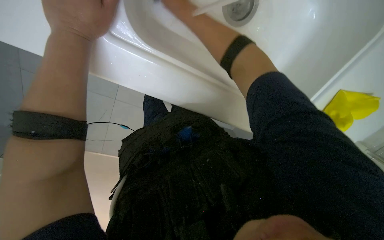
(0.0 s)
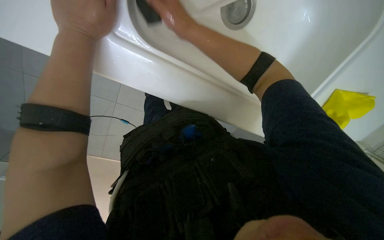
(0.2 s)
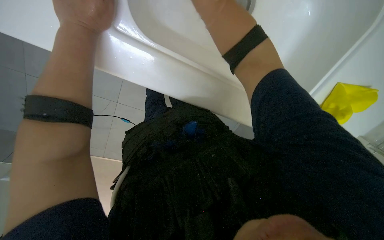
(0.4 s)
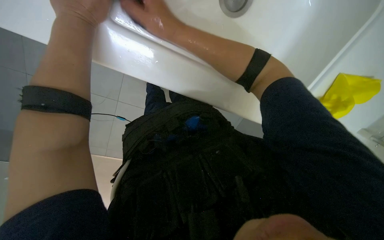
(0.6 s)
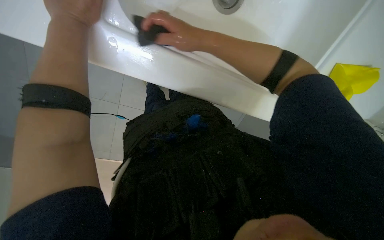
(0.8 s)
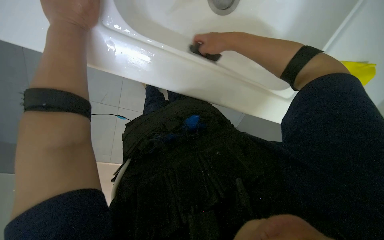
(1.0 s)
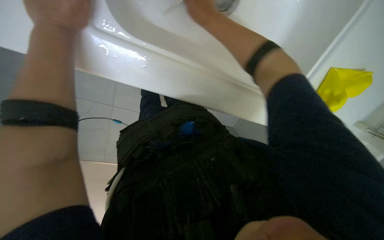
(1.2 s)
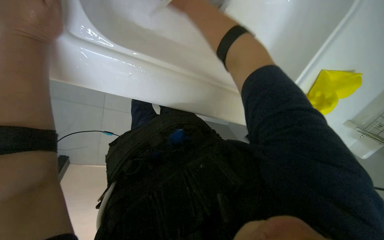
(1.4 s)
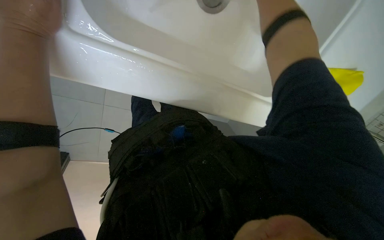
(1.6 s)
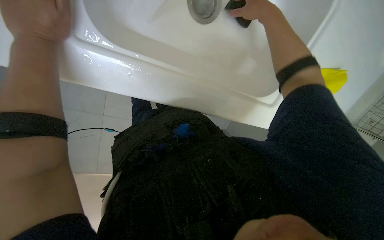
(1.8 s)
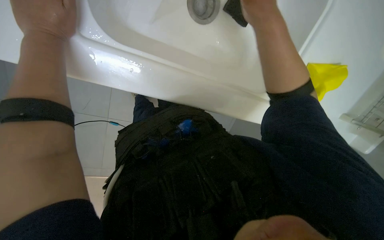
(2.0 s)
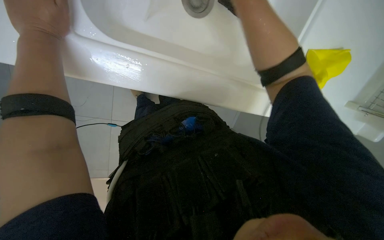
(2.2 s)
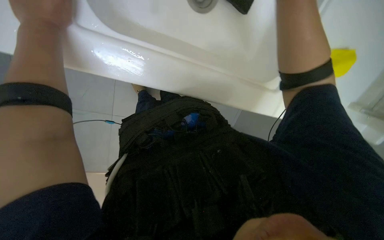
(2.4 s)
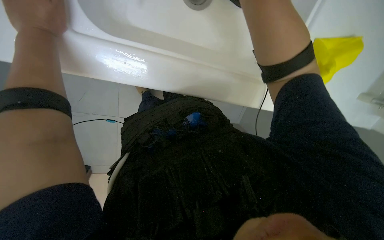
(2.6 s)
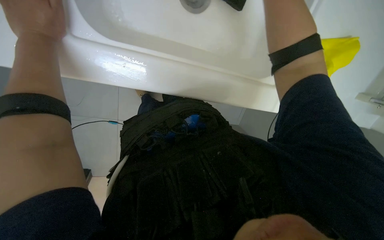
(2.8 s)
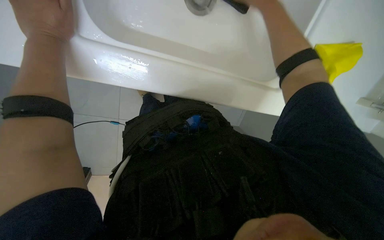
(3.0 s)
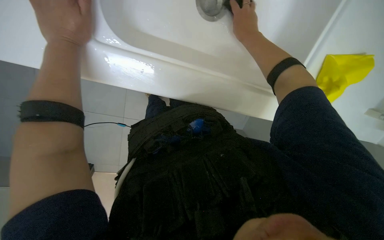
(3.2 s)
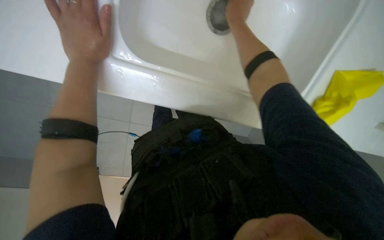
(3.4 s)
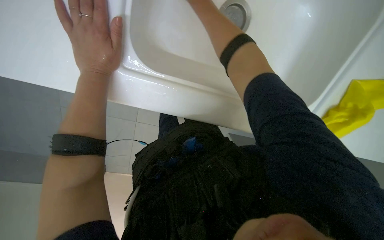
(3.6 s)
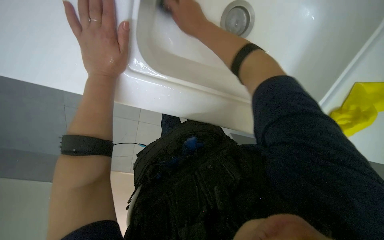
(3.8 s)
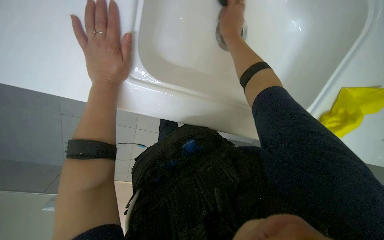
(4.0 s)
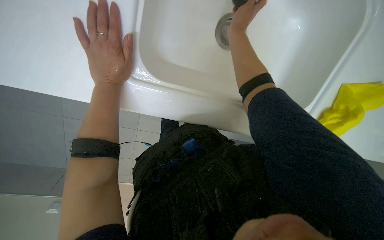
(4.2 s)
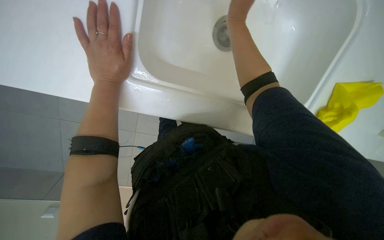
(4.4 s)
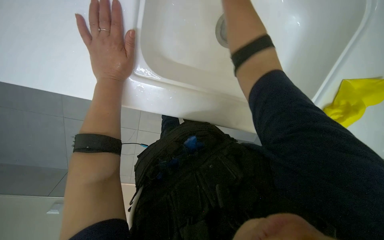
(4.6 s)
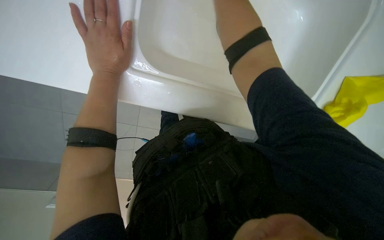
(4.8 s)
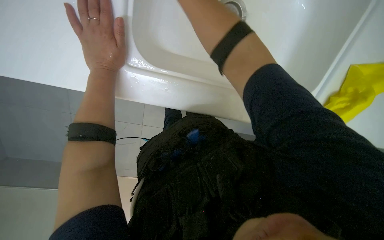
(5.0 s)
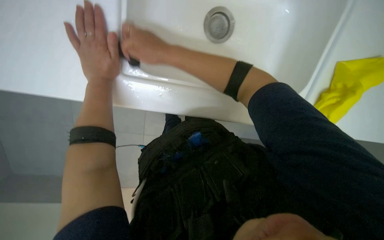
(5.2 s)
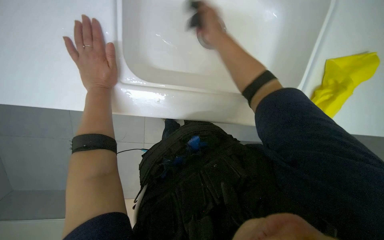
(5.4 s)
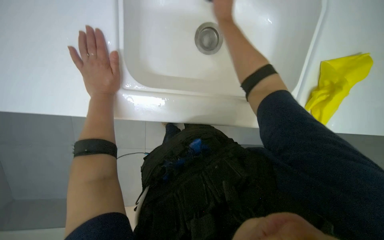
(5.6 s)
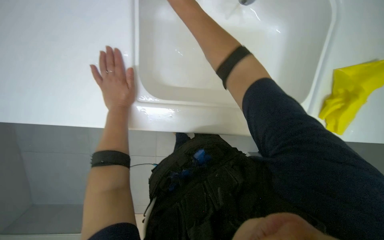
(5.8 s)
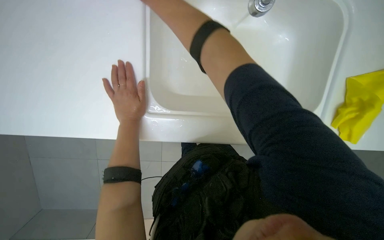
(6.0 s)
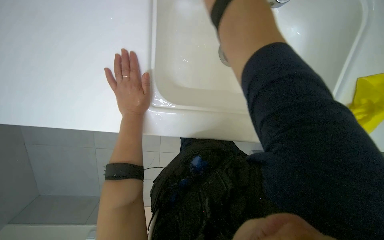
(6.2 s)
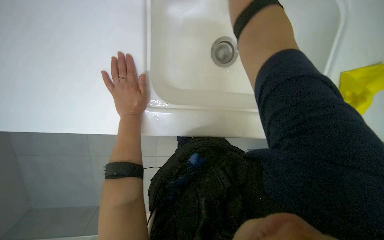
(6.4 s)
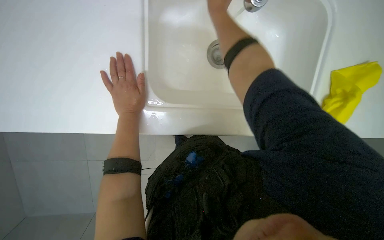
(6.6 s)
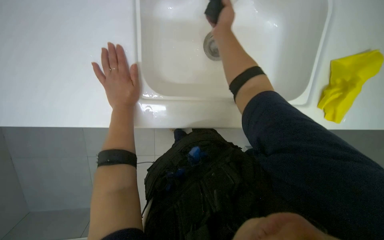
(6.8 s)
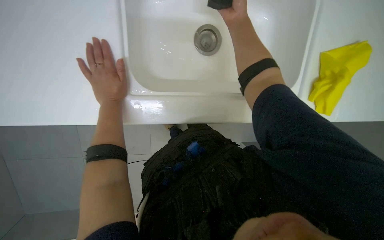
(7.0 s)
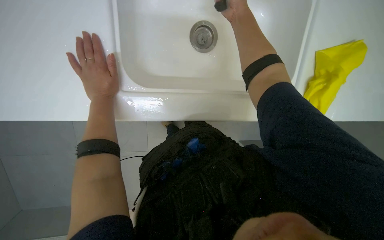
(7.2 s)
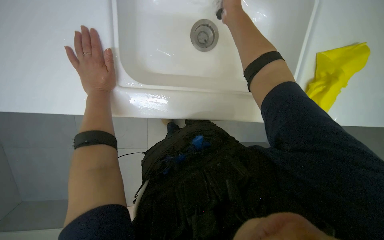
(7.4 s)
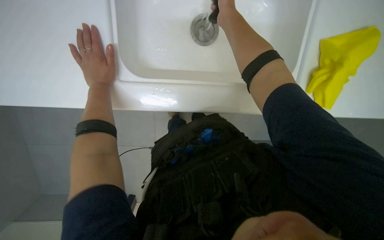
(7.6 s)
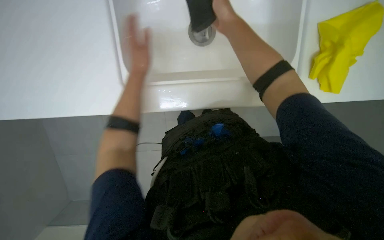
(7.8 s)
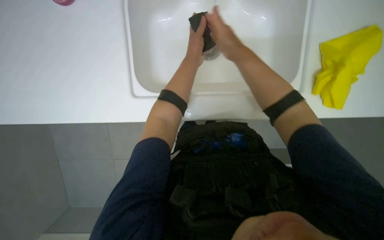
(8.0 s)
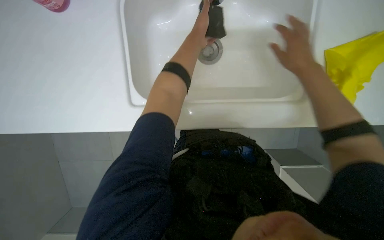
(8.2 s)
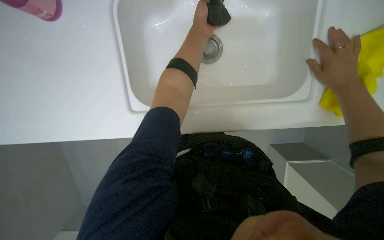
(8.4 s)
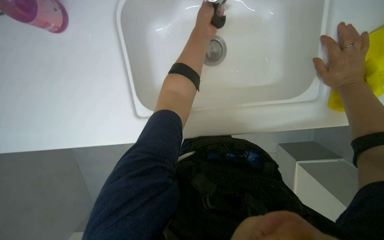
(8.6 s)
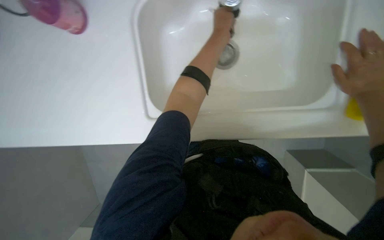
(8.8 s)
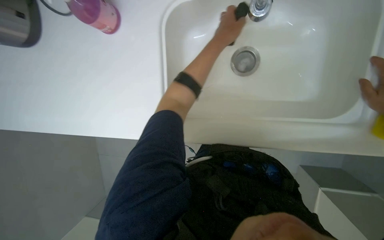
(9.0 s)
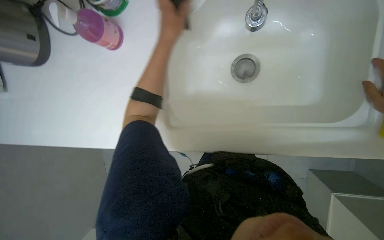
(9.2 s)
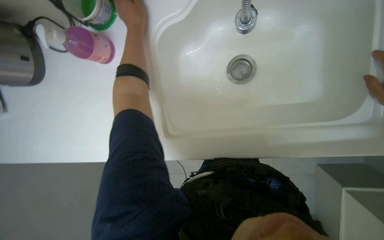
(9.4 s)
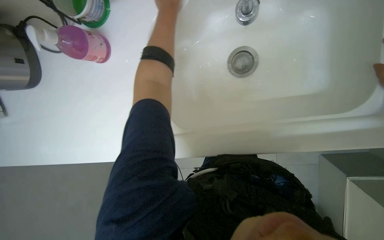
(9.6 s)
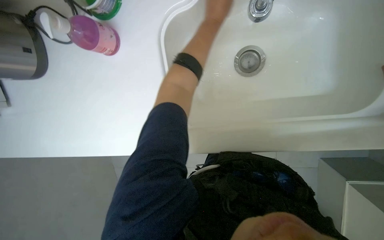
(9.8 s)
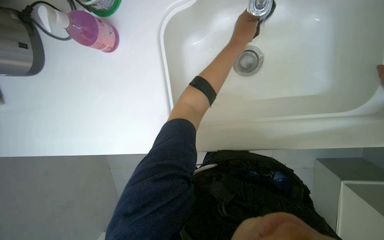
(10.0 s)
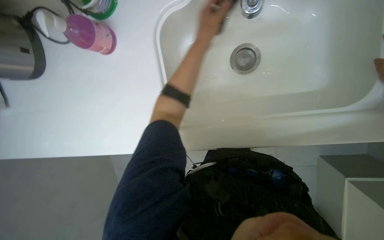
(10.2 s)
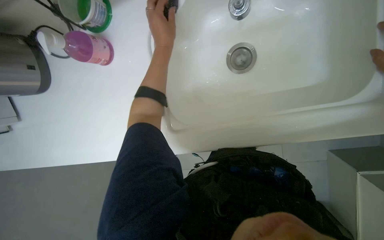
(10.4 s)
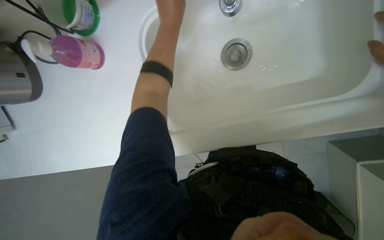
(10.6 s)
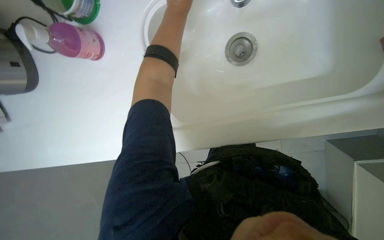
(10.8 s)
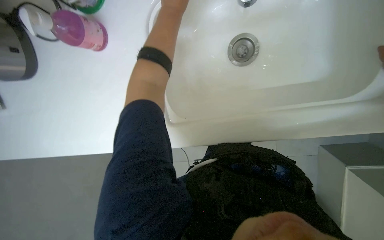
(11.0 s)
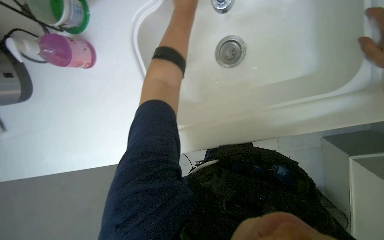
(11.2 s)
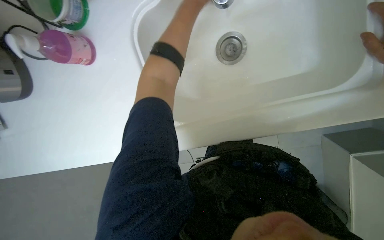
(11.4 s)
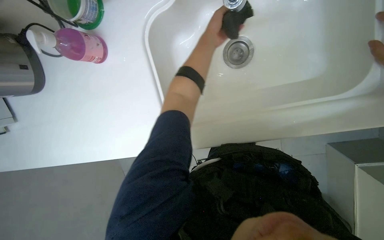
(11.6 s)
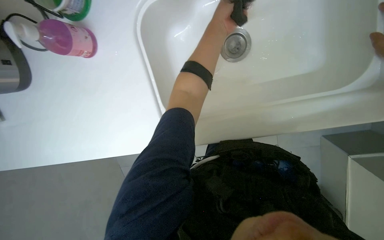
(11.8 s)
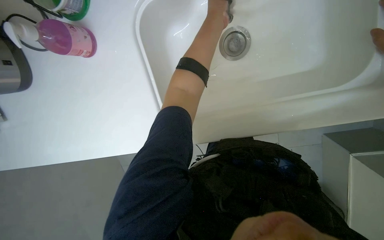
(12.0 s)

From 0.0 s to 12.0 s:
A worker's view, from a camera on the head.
Job: cleaning kitchen.
The whole recording: Cleaning kitchen sink. The worker scrubs the kitchen sink with a sponge, rinses it, and applies cleaner.
From 0.0 s to 1.6 s: The left hand heads to the left, covering roughly 10 cm.
From 3.0 s to 4.4 s: The camera pitches upward, by about 15 degrees. The left hand moves to the right, roughly 10 cm.
From 7.6 s to 9.0 s: The left hand moves up the picture and to the right, some 30 cm.
From 9.0 s to 10.4 s: The left hand goes left and right, approximately 20 cm each way, reversing 2 times.
From 10.4 s to 12.0 s: The left hand heads to the right, covering about 15 cm.

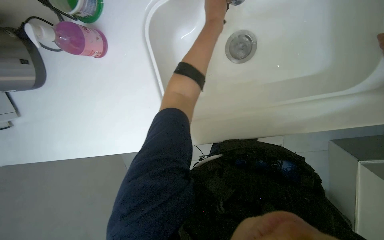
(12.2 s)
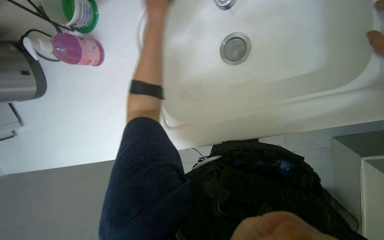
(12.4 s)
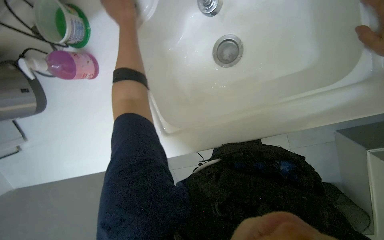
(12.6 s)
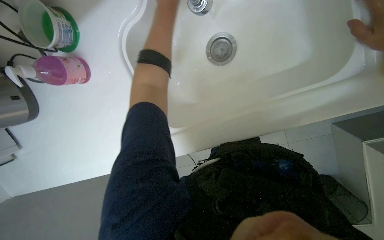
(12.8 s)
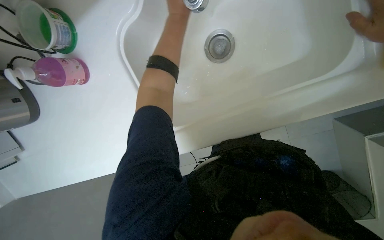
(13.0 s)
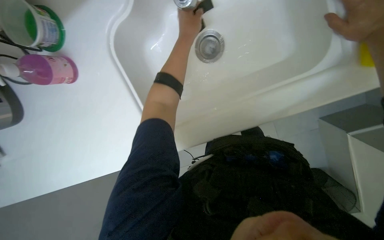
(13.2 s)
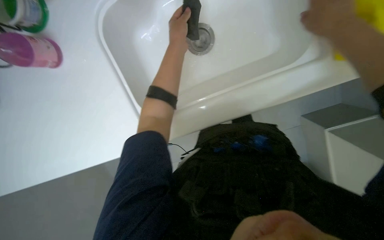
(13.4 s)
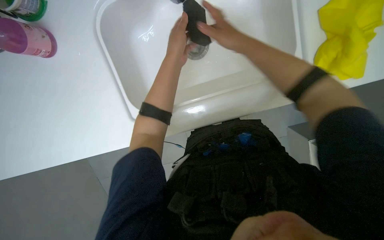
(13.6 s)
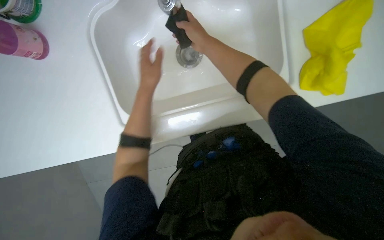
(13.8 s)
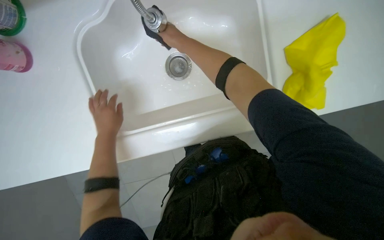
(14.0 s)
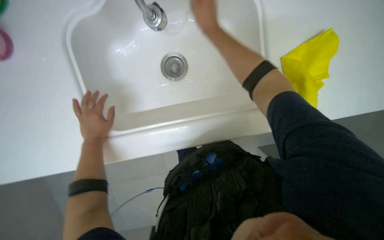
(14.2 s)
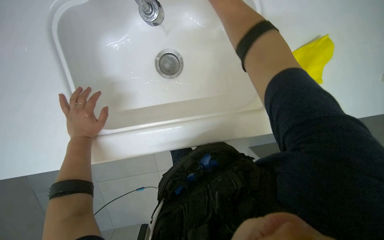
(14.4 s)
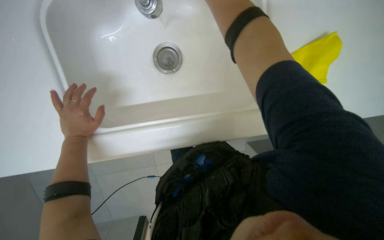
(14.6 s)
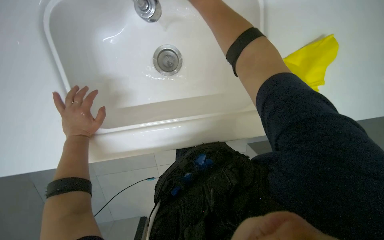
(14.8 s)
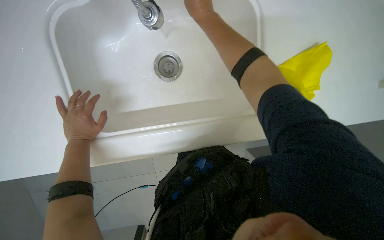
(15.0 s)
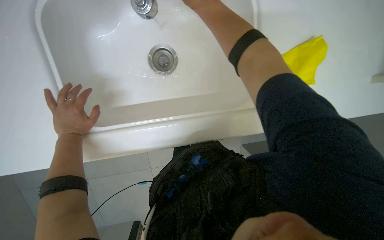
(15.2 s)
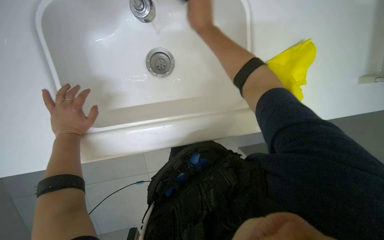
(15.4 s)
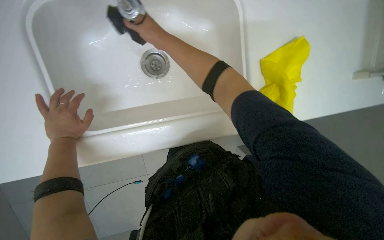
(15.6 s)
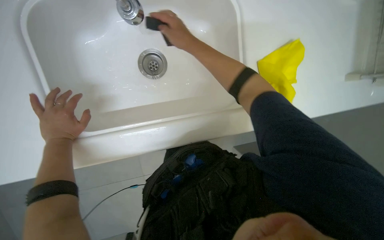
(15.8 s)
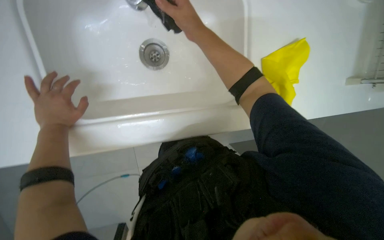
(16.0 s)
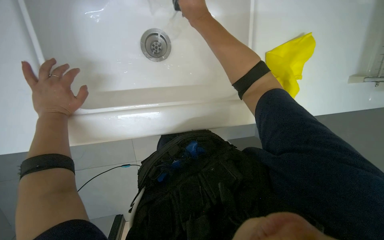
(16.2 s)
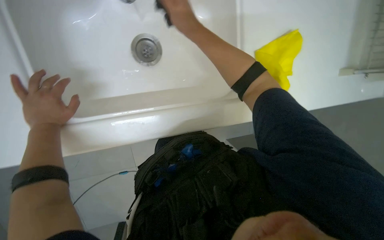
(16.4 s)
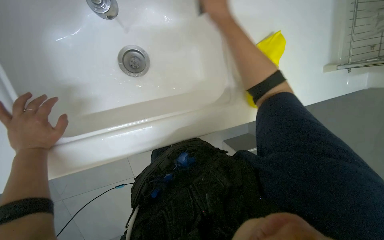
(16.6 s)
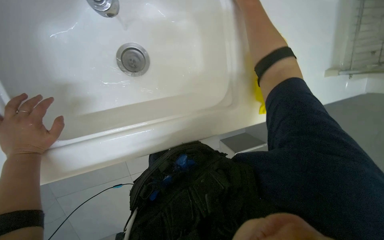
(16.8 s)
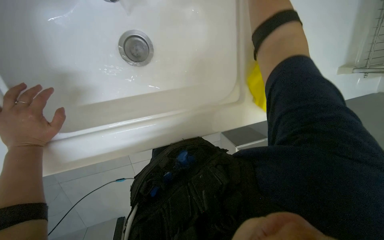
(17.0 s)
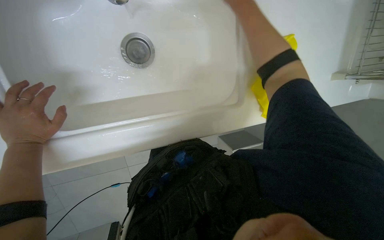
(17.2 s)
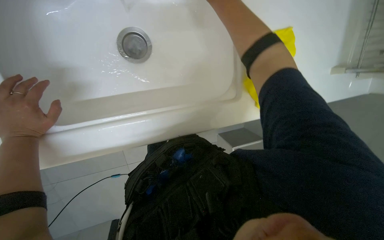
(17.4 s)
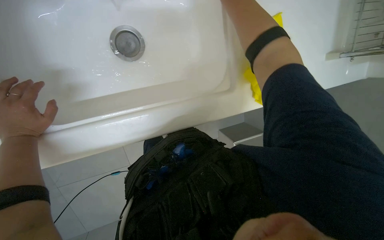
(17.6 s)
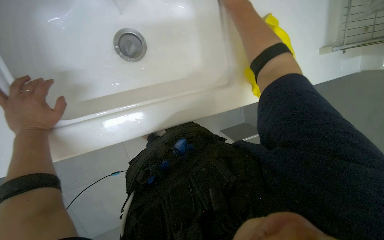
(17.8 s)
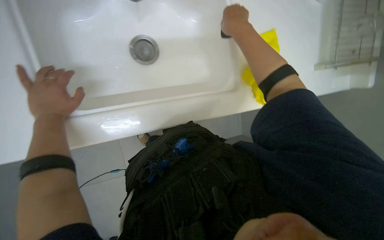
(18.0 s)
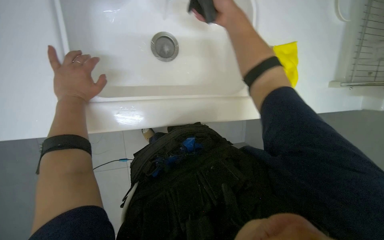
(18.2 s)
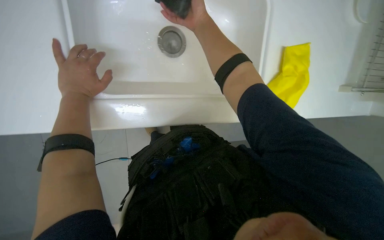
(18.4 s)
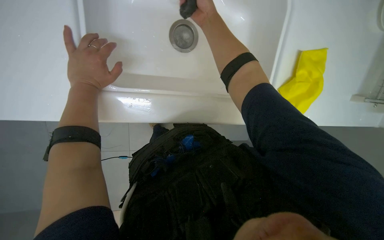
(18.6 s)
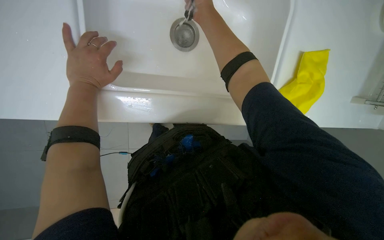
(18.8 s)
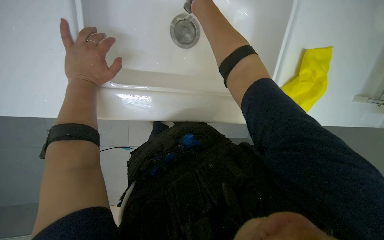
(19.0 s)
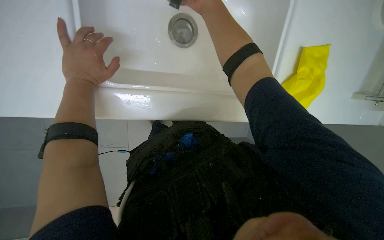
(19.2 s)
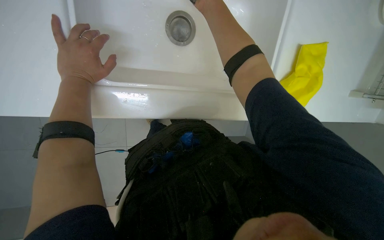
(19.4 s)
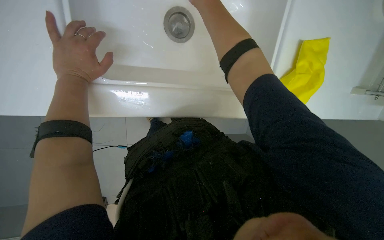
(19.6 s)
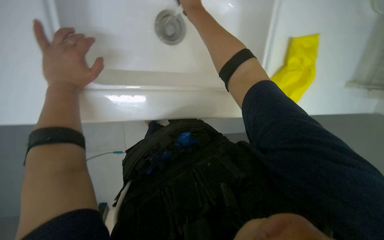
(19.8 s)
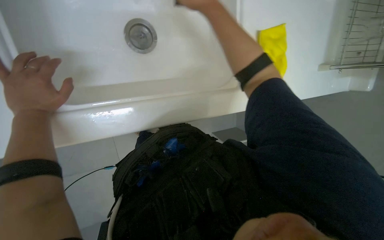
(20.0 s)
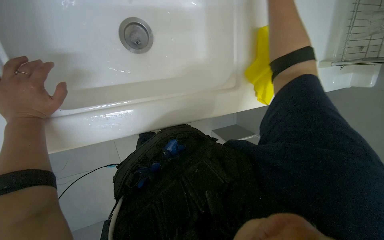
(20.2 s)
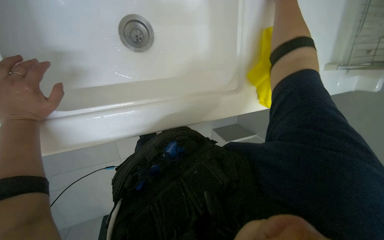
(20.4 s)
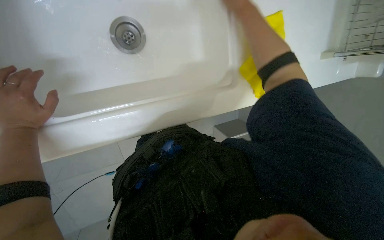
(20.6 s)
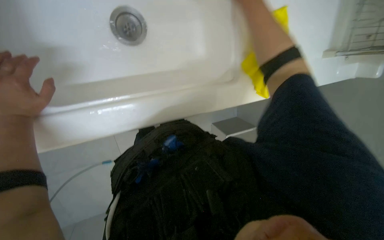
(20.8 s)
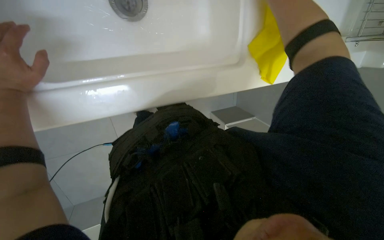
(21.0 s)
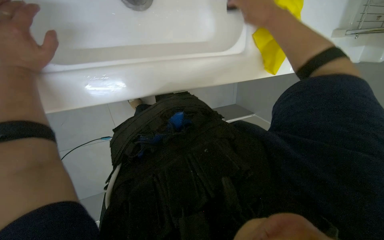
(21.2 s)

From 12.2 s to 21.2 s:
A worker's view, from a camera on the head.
Job: cleaning kitchen.
The whole recording: Cleaning kitchen sink. The worker scrubs the kitchen sink with a sponge, rinses it, and applies cleaner.
From 13.8 s to 15.2 s: The left hand moves down the picture and to the left, some 15 cm.
From 15.2 s to 16.6 s: The right hand swings nearer and farther, approximately 15 cm each way, with 2 reversals.
From 16.6 s to 18.2 s: The right hand travels nearer to the camera by about 10 cm.
From 18.2 s to 19.8 s: The right hand goes nearer and farther, about 10 cm each way, reversing 2 times.
From 19.8 s to 21.2 s: The right hand travels to the right and down the picture by some 25 cm.
